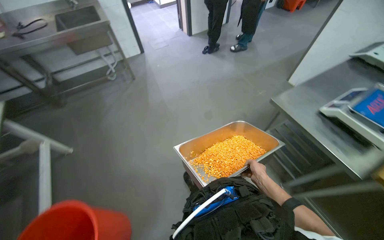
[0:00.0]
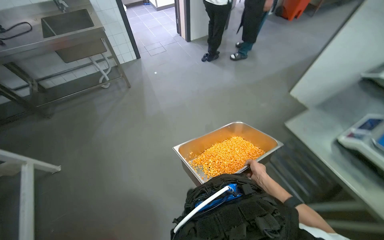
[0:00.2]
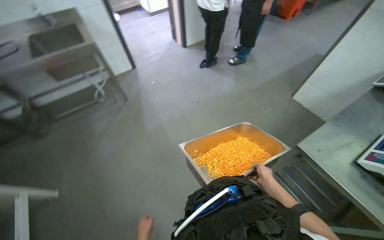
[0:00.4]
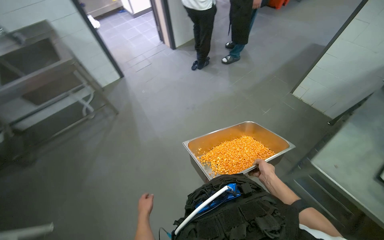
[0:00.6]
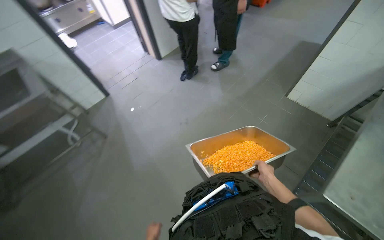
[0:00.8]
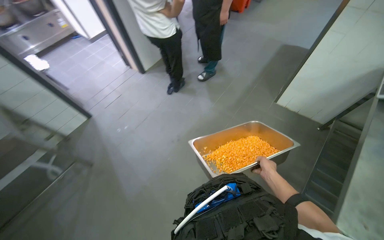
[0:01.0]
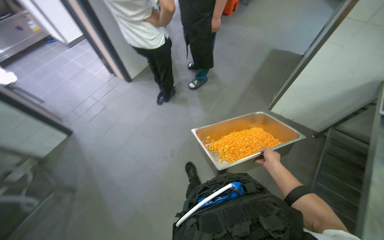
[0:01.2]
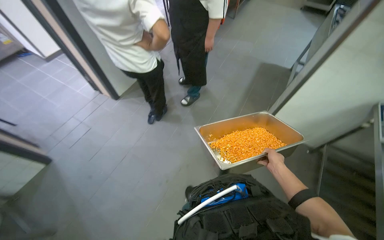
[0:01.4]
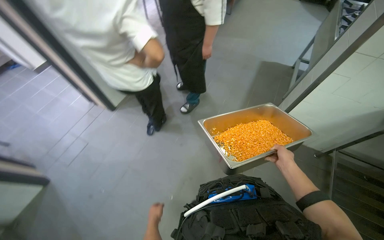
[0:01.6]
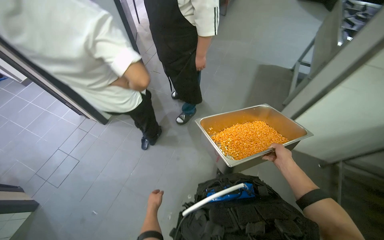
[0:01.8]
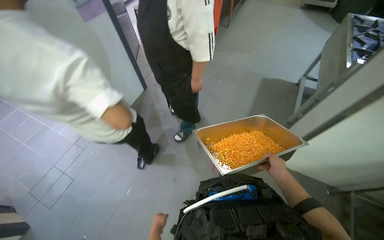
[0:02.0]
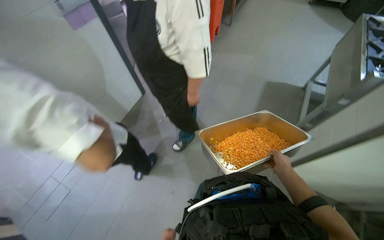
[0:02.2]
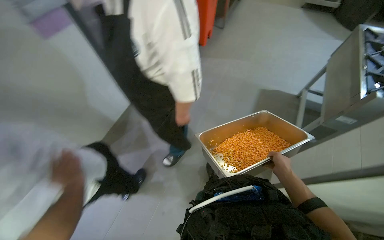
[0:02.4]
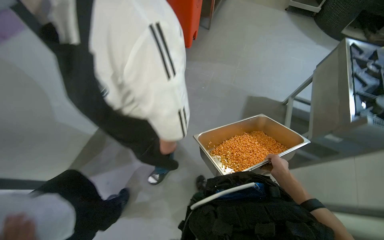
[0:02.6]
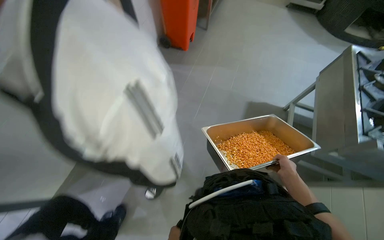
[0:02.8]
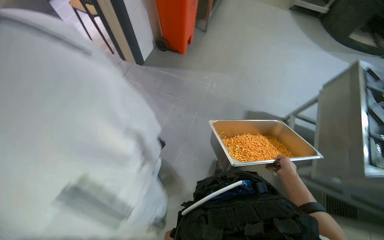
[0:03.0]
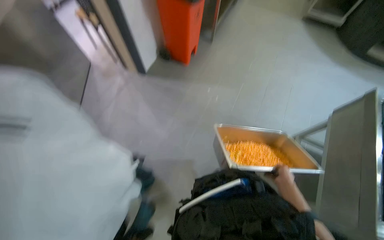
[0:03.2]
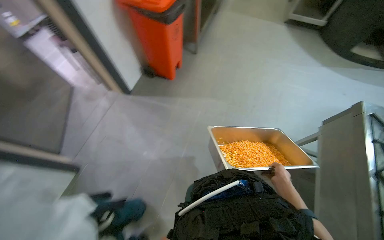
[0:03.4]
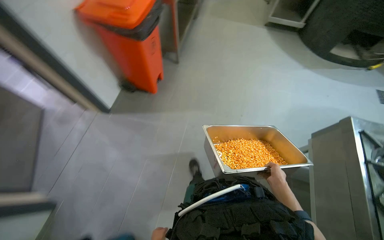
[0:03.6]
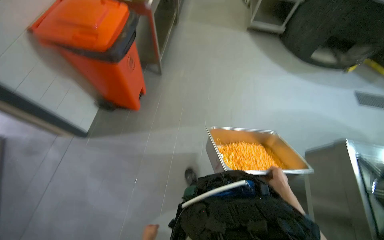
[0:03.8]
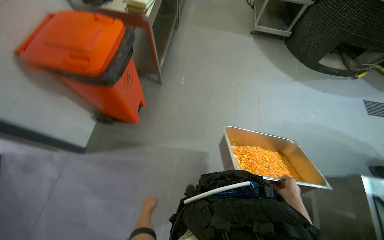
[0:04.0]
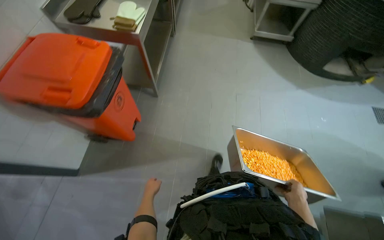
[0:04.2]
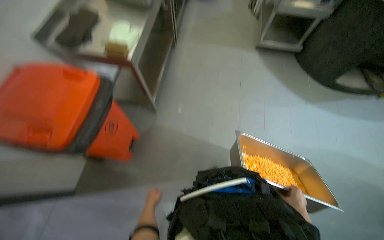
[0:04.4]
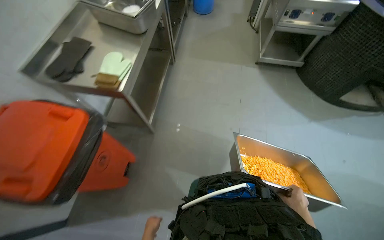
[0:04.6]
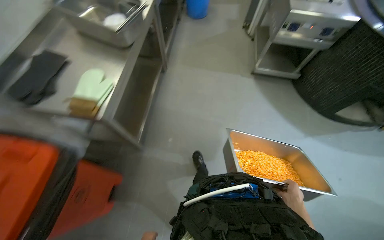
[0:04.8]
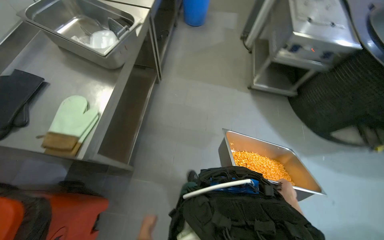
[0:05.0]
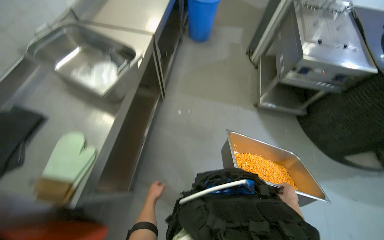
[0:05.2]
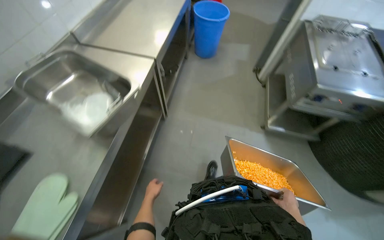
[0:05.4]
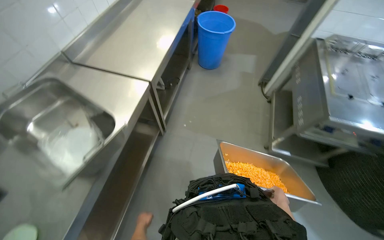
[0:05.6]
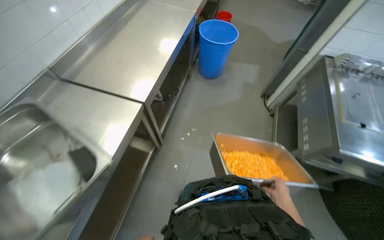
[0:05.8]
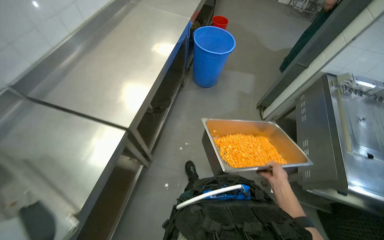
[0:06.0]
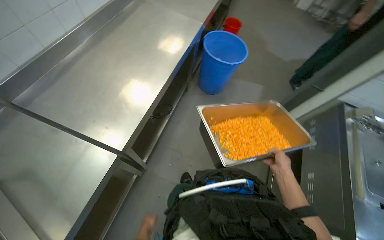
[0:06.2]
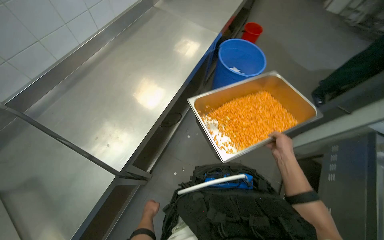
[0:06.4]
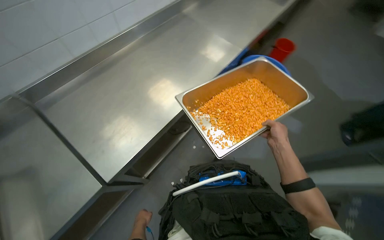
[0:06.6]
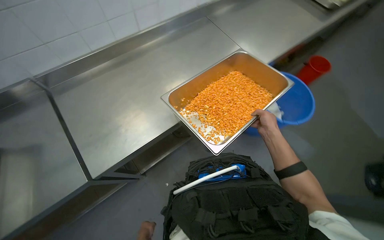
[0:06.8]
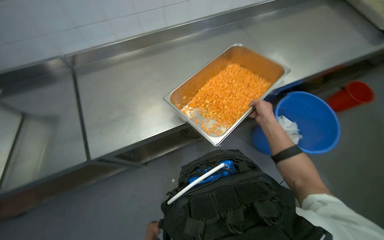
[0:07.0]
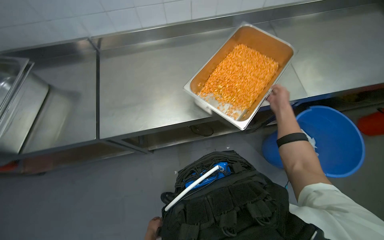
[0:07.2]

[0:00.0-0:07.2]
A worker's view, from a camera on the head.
Job: preparing food.
The whole recording: Retrieving and transporting diced food. The worker retrieves a tray of diced orange food from a cold room shelf and transports it to a kitchen counter.
0:00.0 to 0:01.4: The camera travels about 1.5 m. The wearer looks roughly 30 degrees further to the right.
0:01.4 to 0:02.8: The camera travels about 1 m.
0:04.4 to 0:05.8: The camera is carried approximately 1.5 m.
0:05.8 to 0:07.2: The head travels approximately 60 cm.

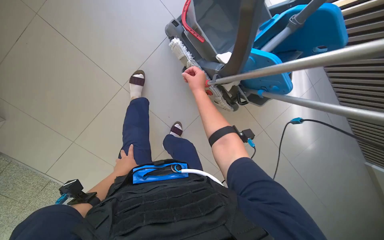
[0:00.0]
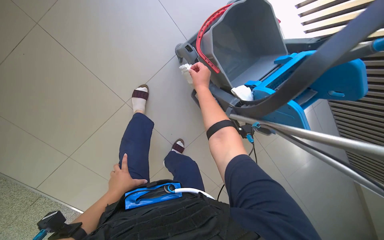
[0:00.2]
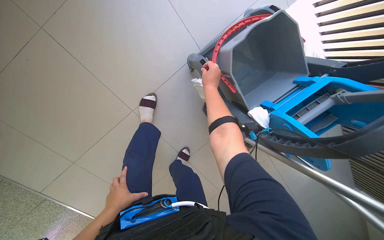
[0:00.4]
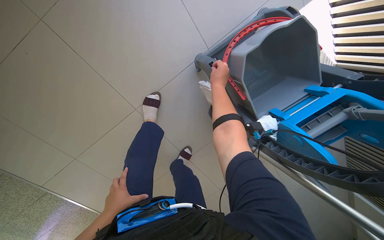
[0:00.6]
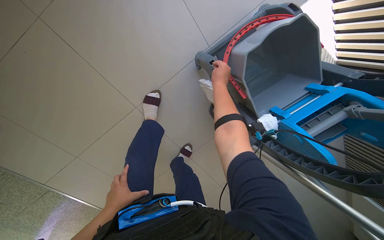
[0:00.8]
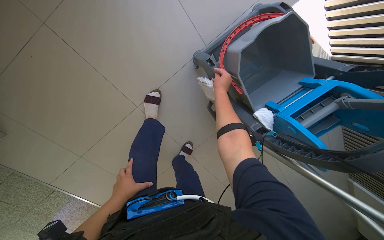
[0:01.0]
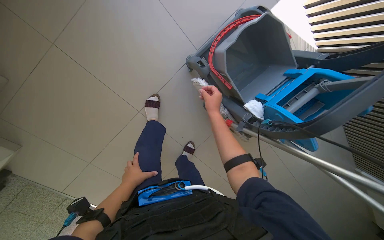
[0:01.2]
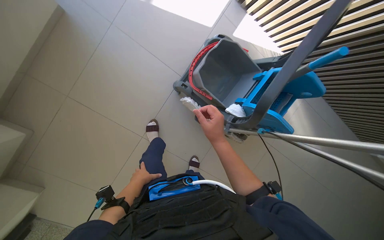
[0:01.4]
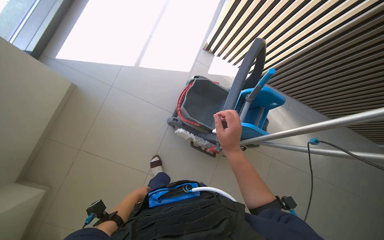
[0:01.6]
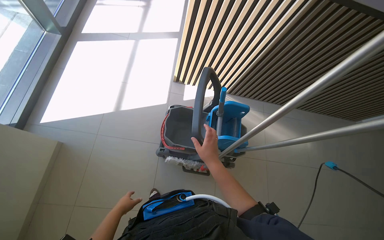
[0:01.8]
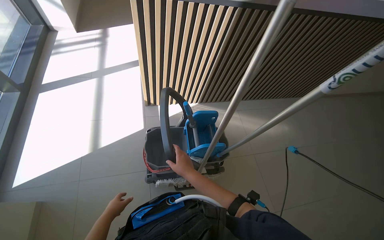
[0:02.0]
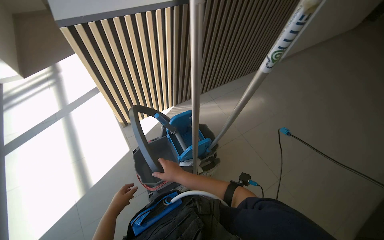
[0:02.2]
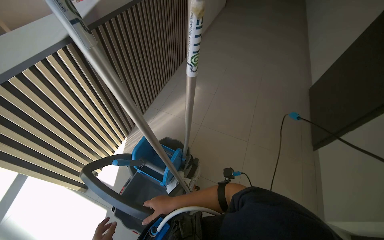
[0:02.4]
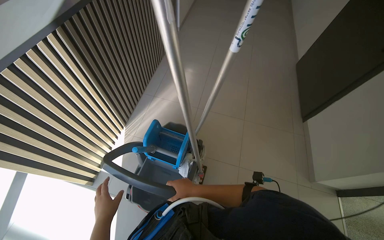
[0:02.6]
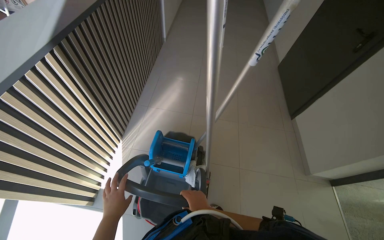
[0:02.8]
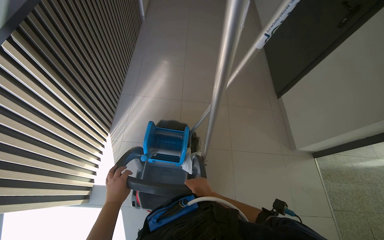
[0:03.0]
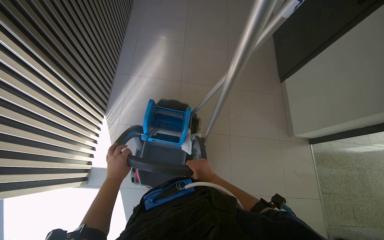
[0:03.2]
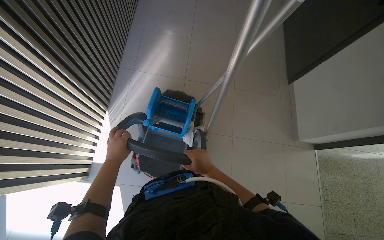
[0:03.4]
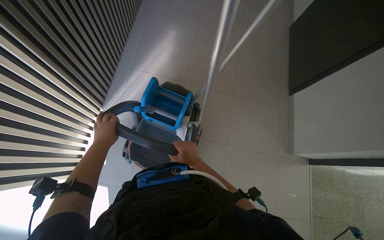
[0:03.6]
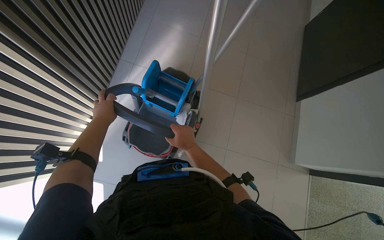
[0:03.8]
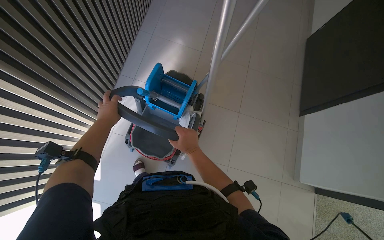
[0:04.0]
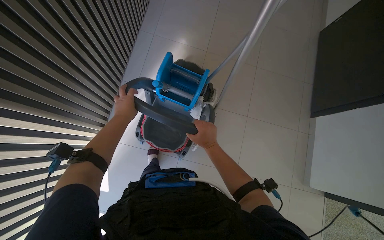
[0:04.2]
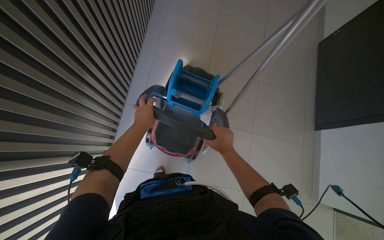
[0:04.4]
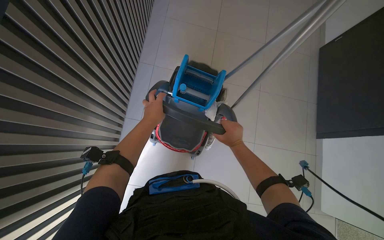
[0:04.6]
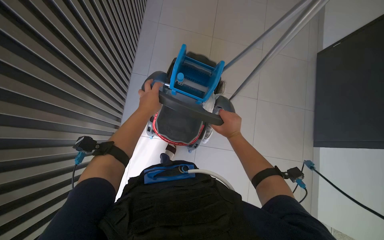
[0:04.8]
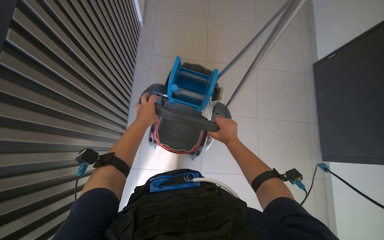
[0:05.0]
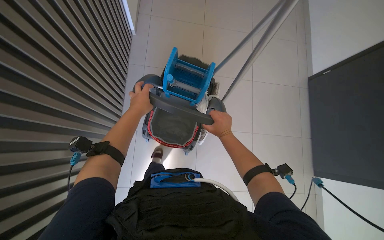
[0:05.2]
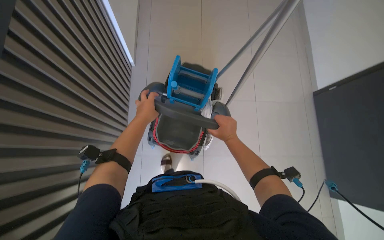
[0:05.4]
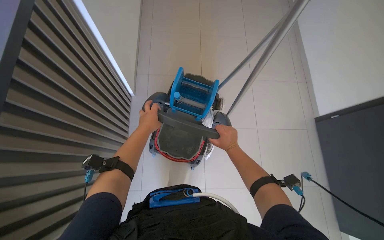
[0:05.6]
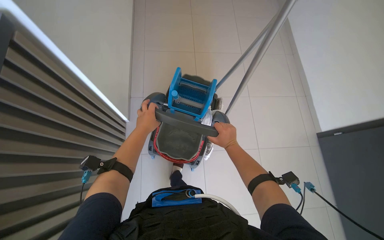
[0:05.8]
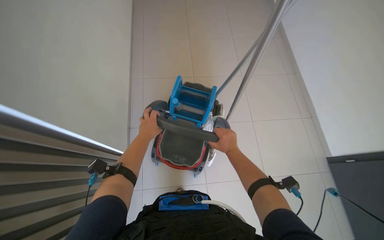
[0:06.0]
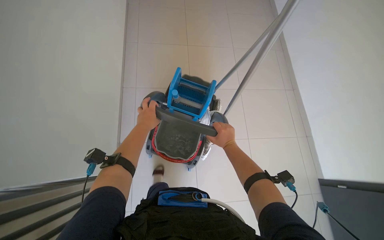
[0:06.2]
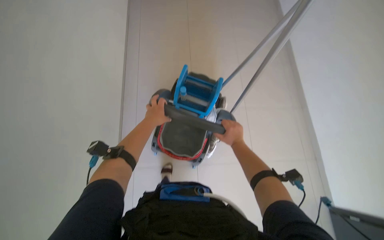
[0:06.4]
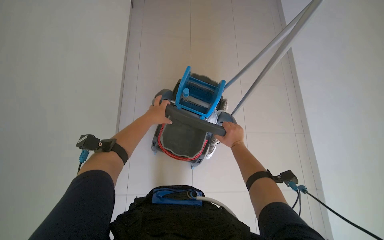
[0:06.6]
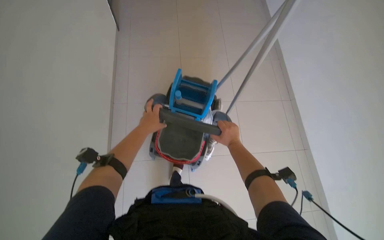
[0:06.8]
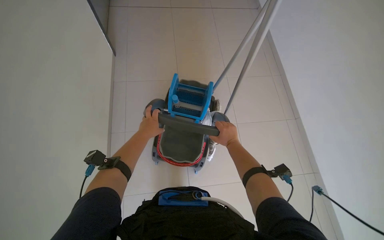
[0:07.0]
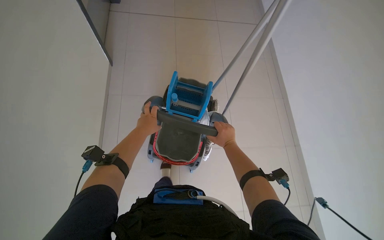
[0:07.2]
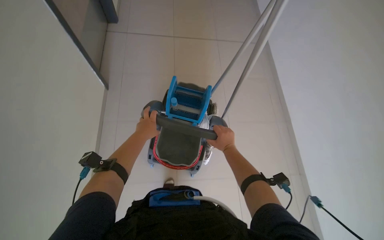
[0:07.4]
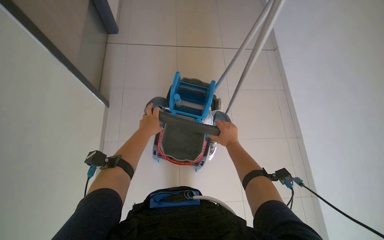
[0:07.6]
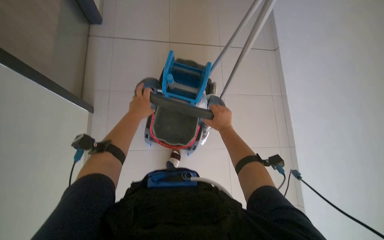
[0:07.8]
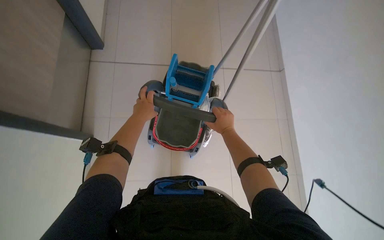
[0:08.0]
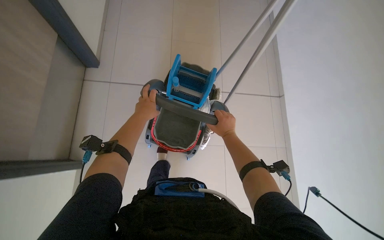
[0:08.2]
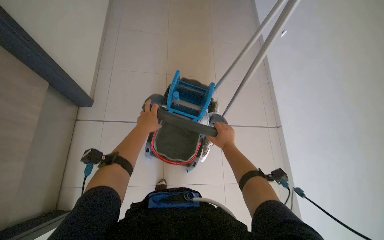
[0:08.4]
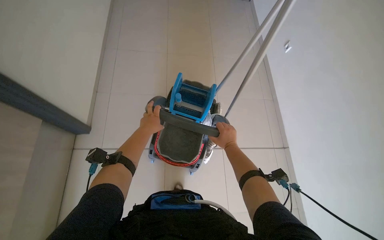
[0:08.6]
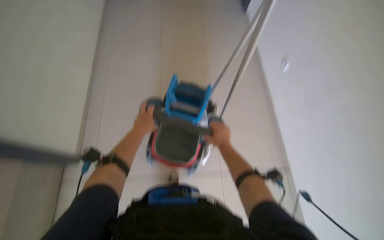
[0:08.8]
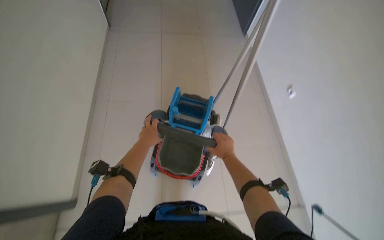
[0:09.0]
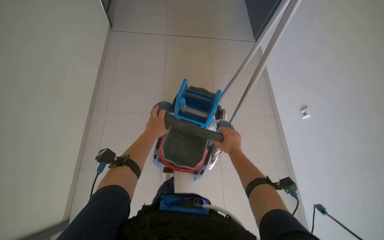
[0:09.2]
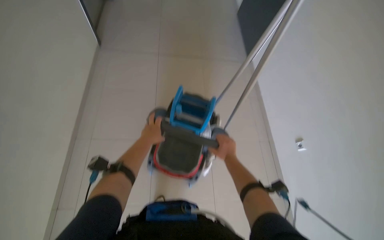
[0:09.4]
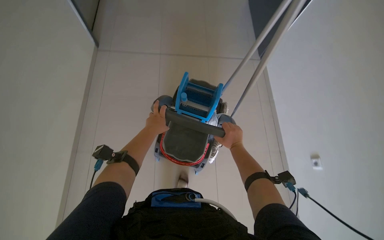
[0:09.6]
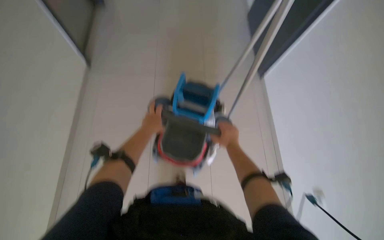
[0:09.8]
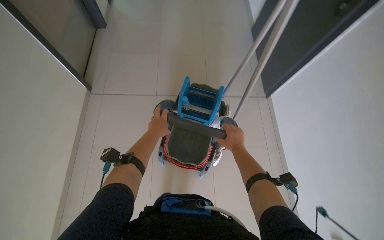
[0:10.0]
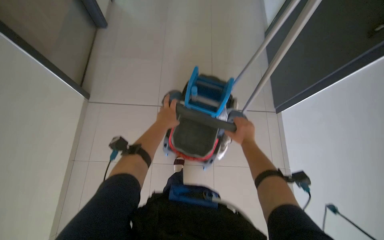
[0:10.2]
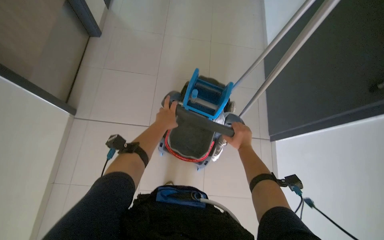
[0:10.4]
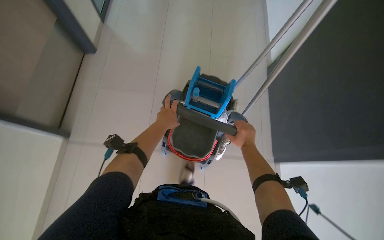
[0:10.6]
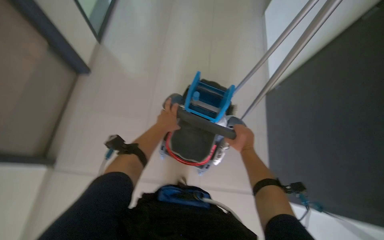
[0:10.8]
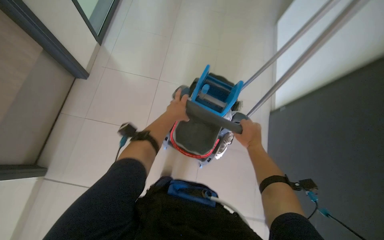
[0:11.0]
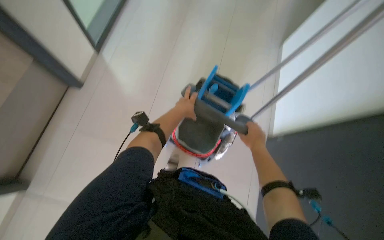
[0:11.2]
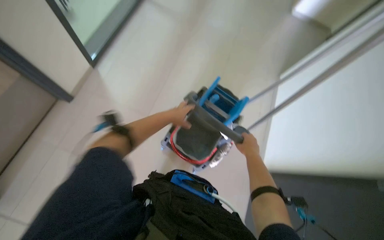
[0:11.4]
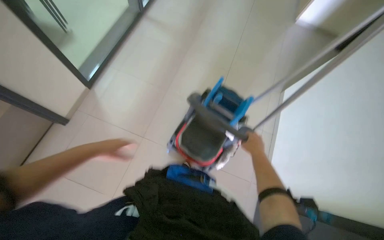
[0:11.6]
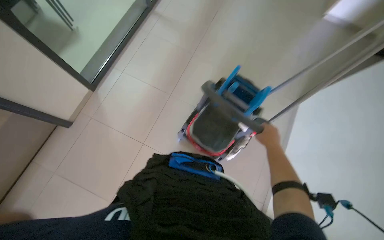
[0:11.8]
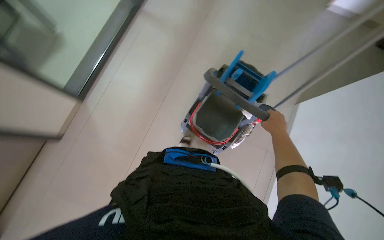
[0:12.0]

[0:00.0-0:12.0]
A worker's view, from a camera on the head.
Job: preparing cleaning supplies.
The whole recording: Preparing cleaning equipment. The worker moves the cleaning cart and prepares the mop by wringing and attaching the mop head.
0:00.0 to 0:01.6: The view tips upward by roughly 20 degrees.
0:01.6 to 0:03.0: The head rotates about 60 degrees to the right.
0:04.4 to 0:10.4: The hands work in one place, with small movements.
